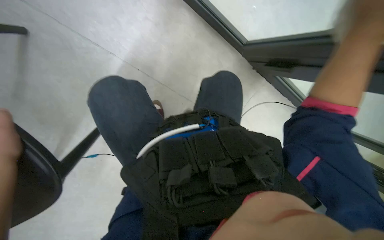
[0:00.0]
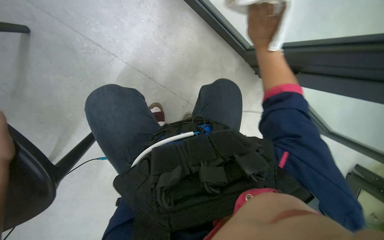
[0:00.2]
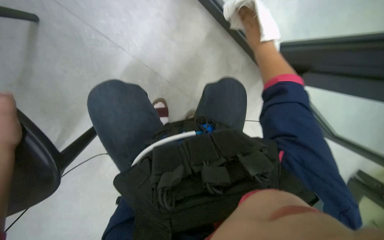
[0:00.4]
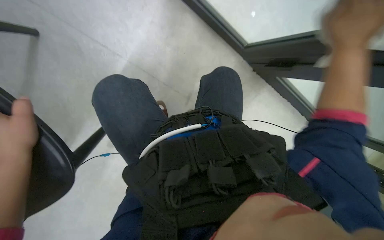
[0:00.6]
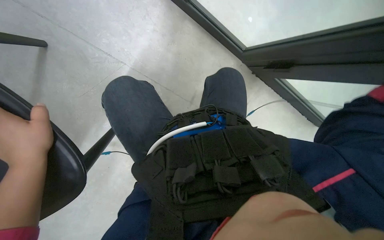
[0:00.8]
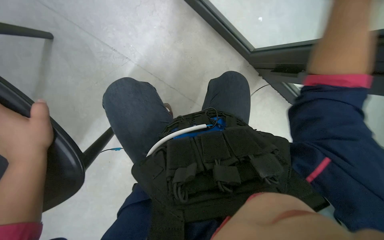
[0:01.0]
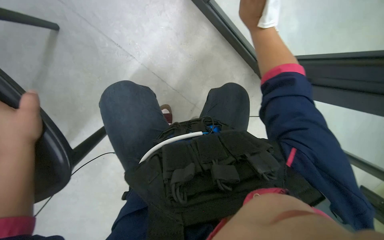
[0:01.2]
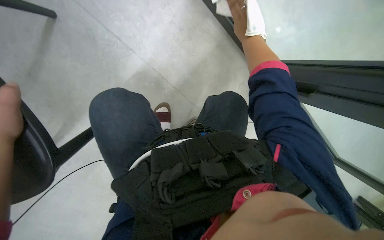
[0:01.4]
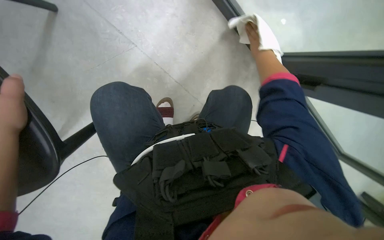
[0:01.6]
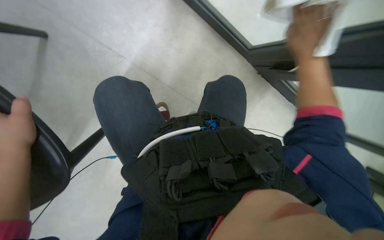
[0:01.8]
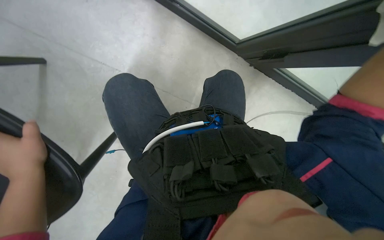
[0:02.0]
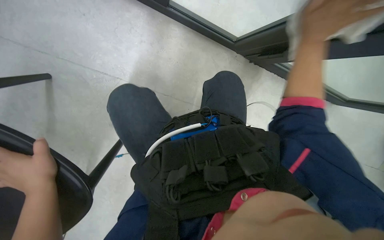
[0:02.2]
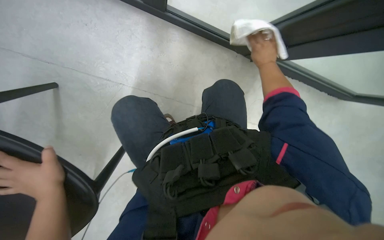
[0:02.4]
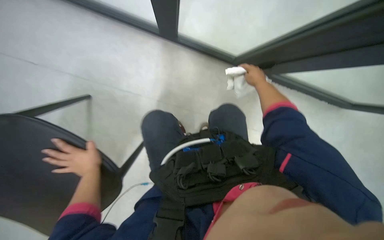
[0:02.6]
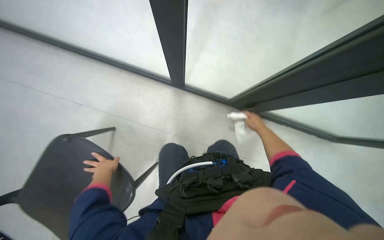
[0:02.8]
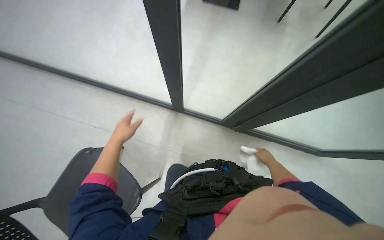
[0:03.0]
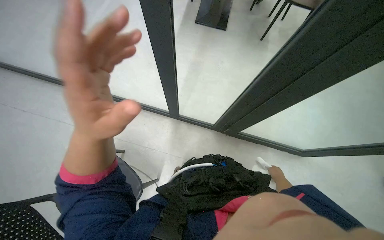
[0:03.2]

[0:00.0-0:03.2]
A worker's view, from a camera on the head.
Job: wiping surfaces.
The whole recording: Wiping glass partition. The worker wipes the glass partition with a white cloth.
0:01.6 to 0:03.2: The wearer looks approximately 25 degrees further upward.

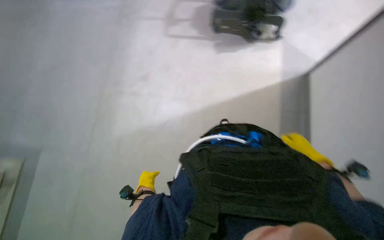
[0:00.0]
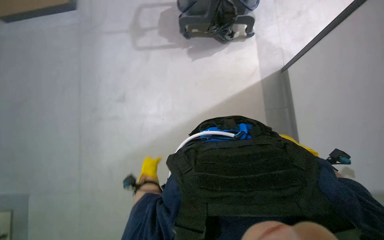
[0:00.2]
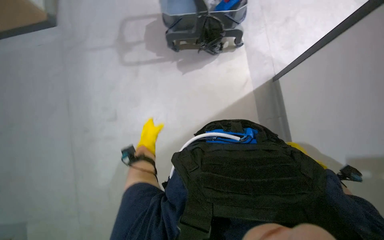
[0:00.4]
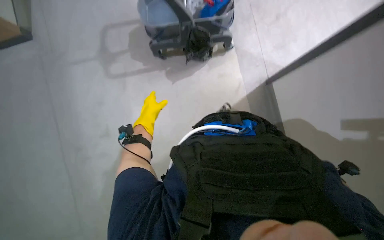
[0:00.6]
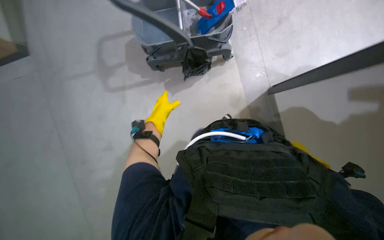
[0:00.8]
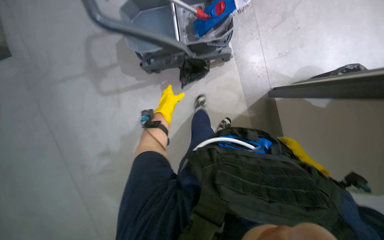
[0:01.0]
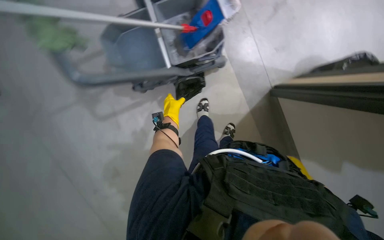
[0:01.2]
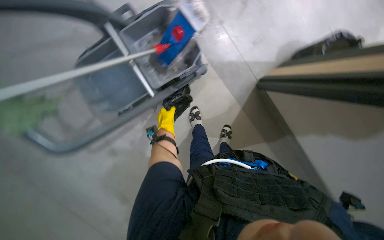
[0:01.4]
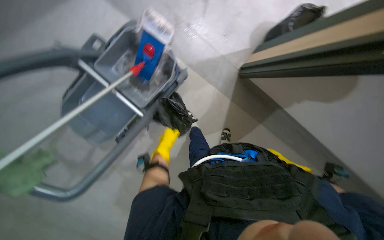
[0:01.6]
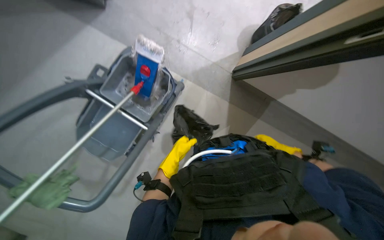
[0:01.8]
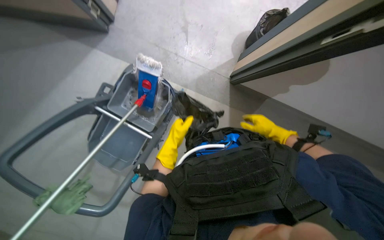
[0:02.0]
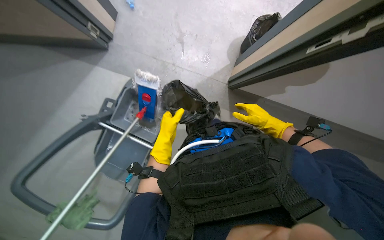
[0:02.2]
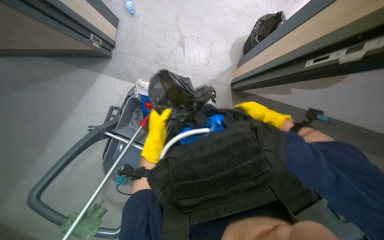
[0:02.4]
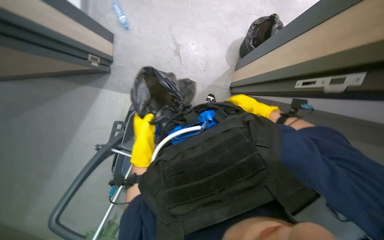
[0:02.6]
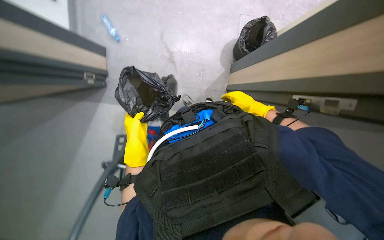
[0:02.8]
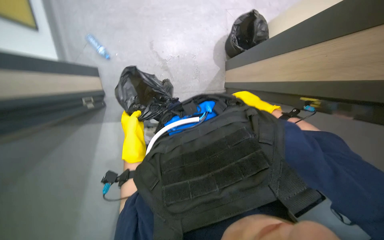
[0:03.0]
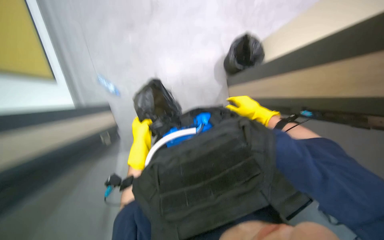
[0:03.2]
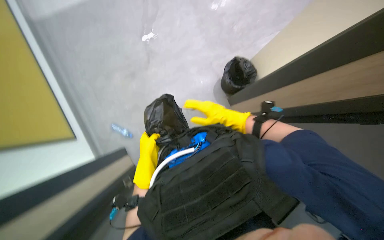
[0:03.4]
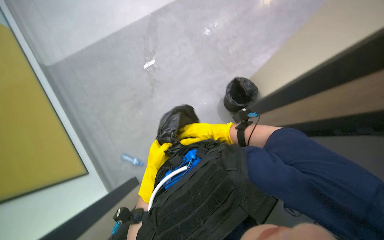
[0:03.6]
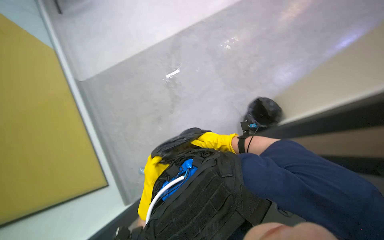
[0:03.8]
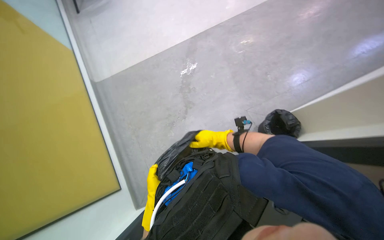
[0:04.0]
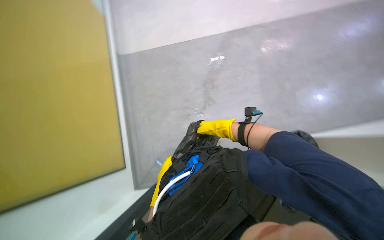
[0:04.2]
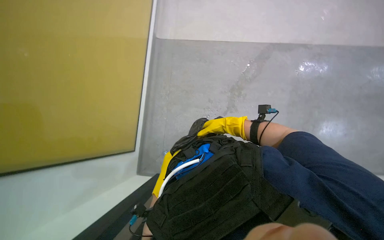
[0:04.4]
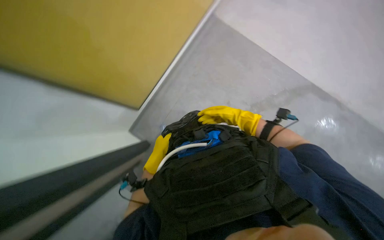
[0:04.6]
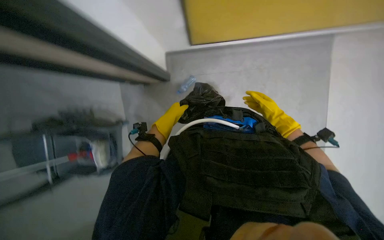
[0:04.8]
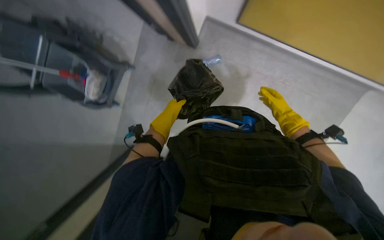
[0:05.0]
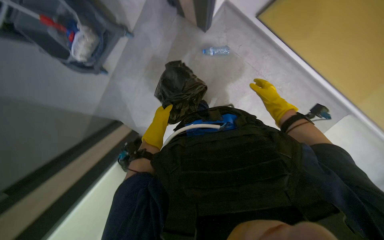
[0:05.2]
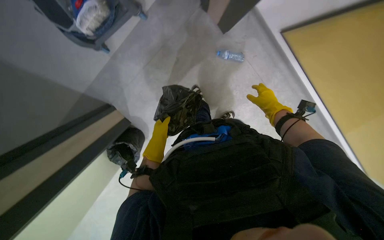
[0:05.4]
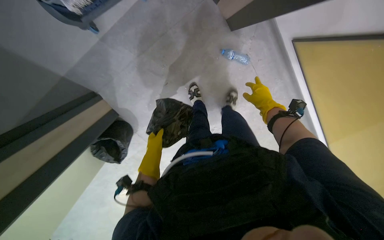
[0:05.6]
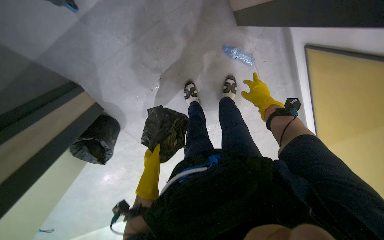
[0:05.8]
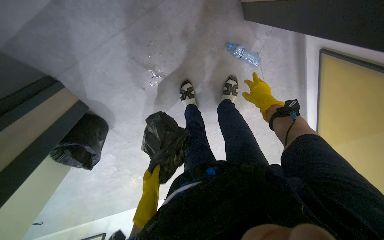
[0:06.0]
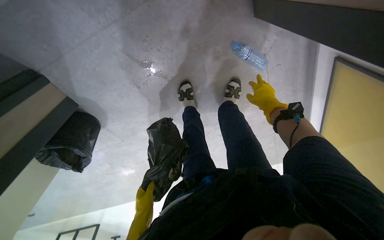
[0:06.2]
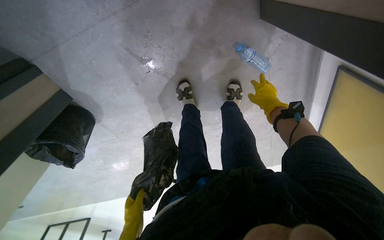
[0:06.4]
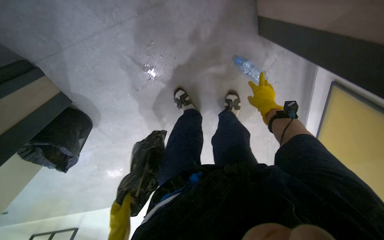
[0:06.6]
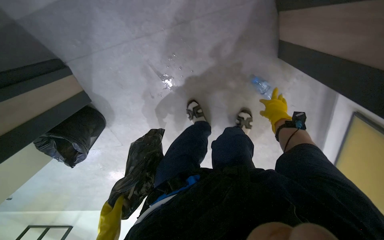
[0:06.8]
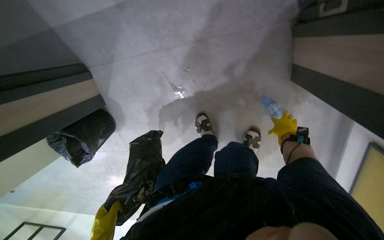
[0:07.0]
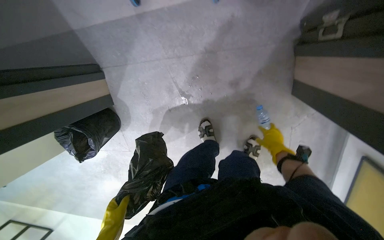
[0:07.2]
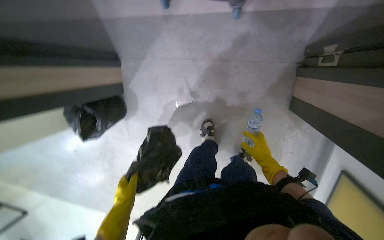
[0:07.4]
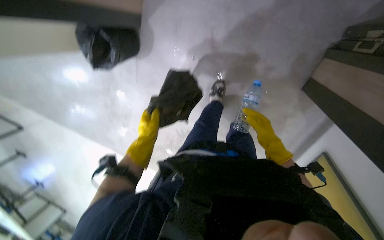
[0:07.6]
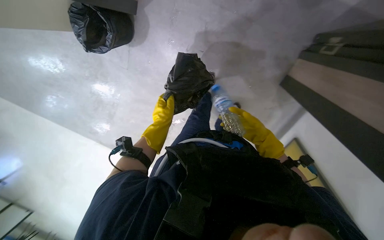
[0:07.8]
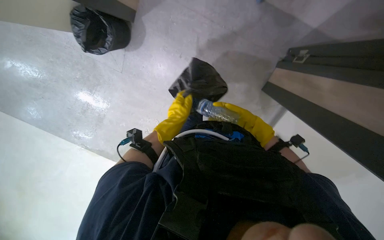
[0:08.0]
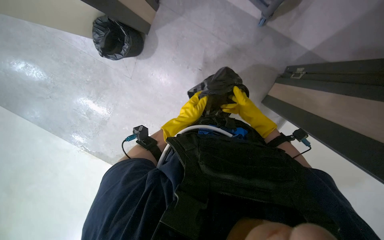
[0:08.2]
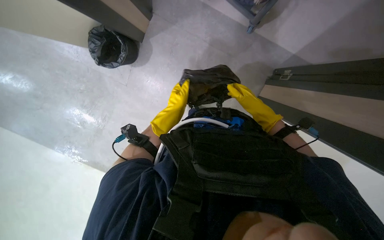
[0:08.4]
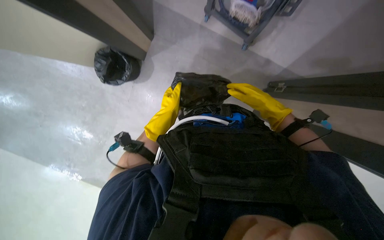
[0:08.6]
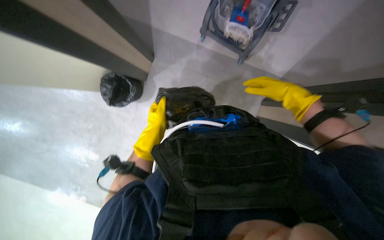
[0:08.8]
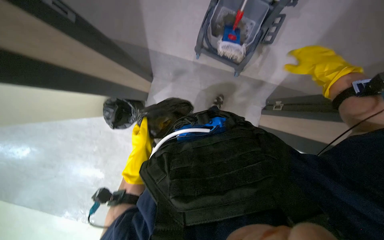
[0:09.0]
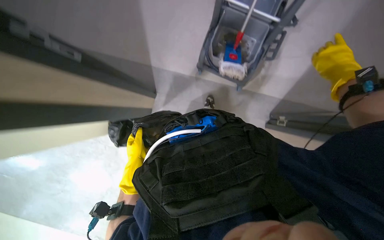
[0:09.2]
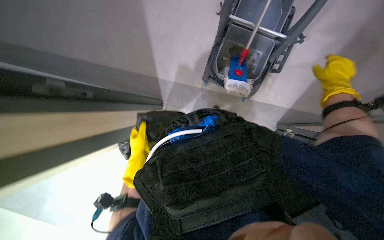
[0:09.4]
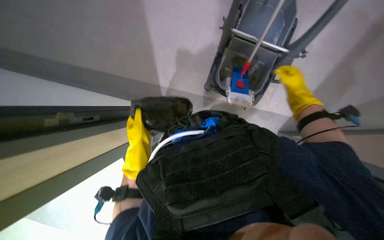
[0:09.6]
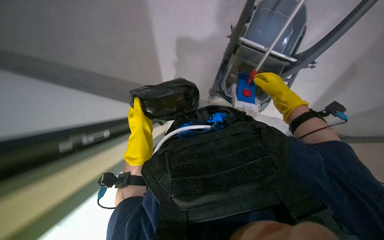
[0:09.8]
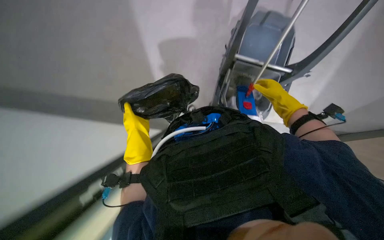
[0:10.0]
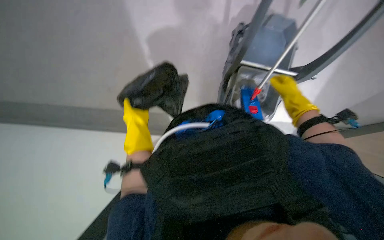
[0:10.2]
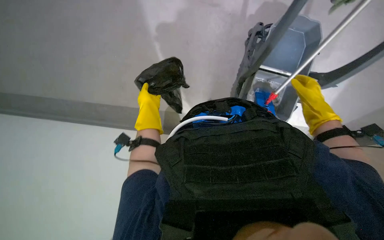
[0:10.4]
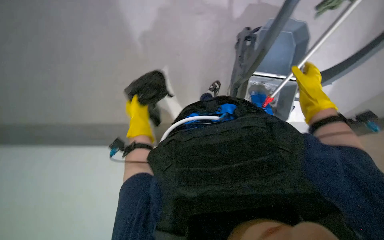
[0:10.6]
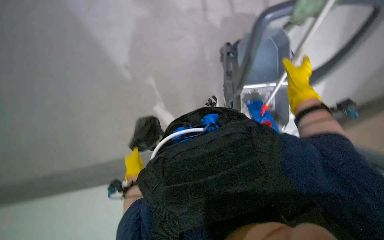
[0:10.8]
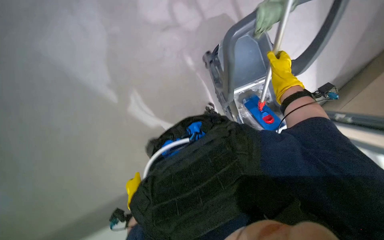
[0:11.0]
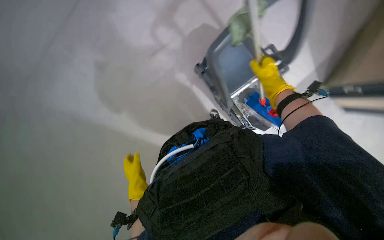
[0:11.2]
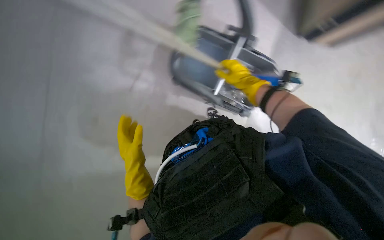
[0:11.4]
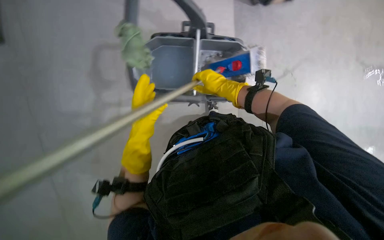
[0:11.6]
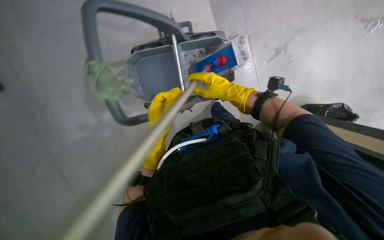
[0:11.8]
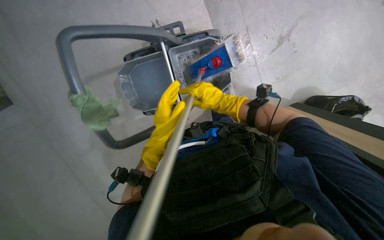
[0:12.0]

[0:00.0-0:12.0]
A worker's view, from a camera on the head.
Job: preparing cleaning supplies.
The whole recording: Preparing to mop floor. The worker picks up trash and wrings a mop in a bucket.
0:00.0 to 0:01.6: The camera travels roughly 80 cm. Everything in view rotates roughly 60 degrees counterclockwise.
0:01.6 to 0:03.0: The head travels some 50 cm. Everything in view rotates approximately 40 degrees counterclockwise.
0:03.0 to 0:04.4: The head rotates roughly 30 degrees to the left. The wearer looks about 25 degrees further upward.
0:04.4 to 0:06.0: The head travels approximately 60 cm. The camera is aimed roughly 20 degrees further to the right. The wearer looks about 25 degrees further downward. The scene turns about 45 degrees clockwise in the picture.
0:06.0 to 0:07.6: Everything in view rotates about 50 degrees clockwise.
0:07.6 to 0:09.0: The camera pitches upward, by some 30 degrees.
0:09.0 to 0:10.4: The head turns to the left by about 20 degrees. The view tips upward by some 20 degrees. The right hand shifts some 20 cm farther from the camera; the left hand is displaced up the picture by roughly 15 cm.
0:10.4 to 0:12.0: The wearer looks approximately 15 degrees further upward. The scene rotates counterclockwise by about 45 degrees.

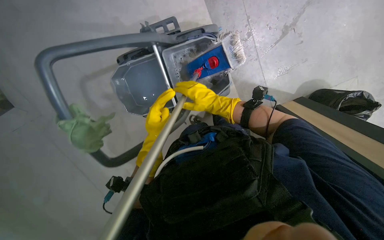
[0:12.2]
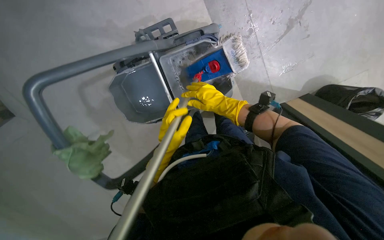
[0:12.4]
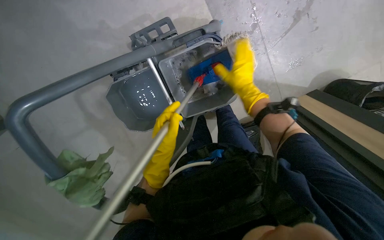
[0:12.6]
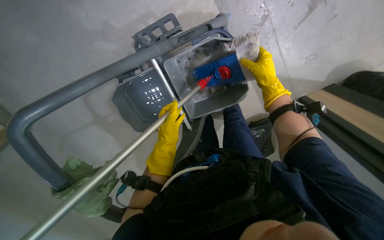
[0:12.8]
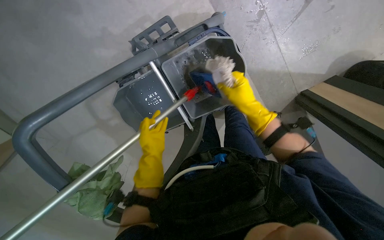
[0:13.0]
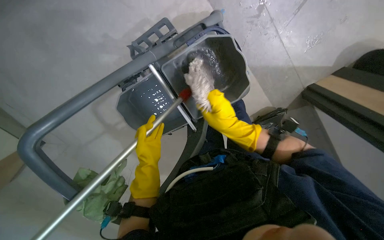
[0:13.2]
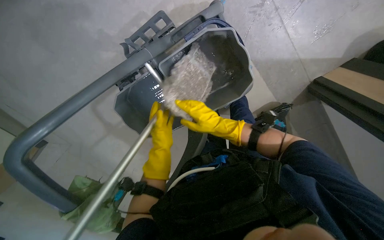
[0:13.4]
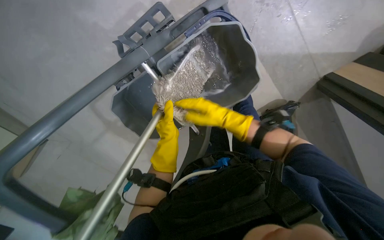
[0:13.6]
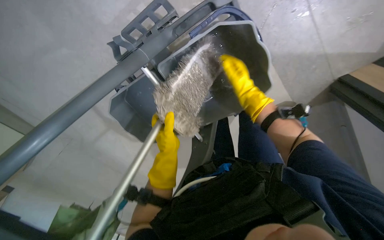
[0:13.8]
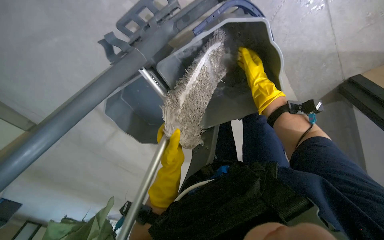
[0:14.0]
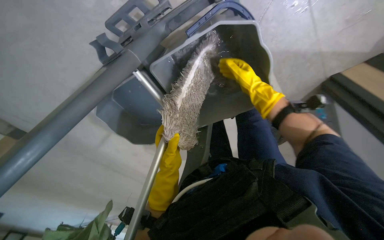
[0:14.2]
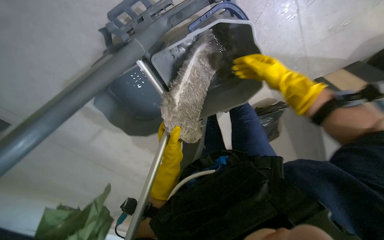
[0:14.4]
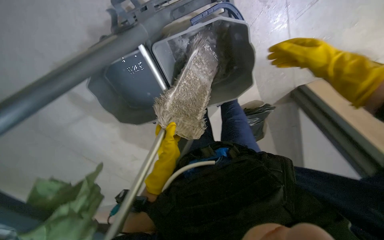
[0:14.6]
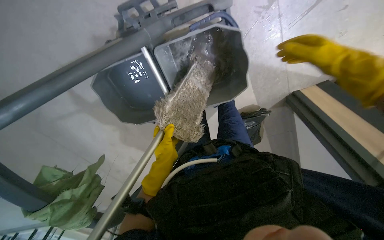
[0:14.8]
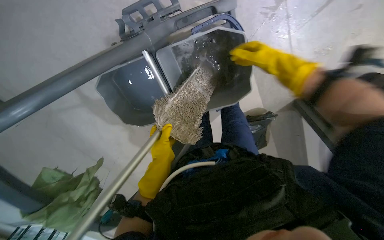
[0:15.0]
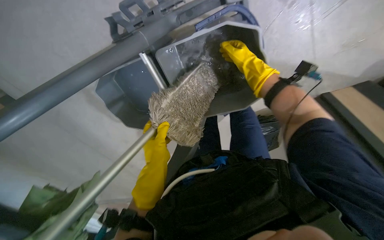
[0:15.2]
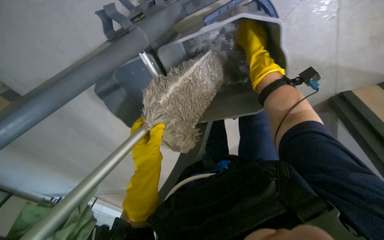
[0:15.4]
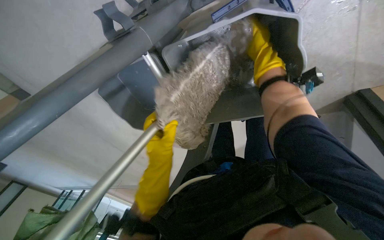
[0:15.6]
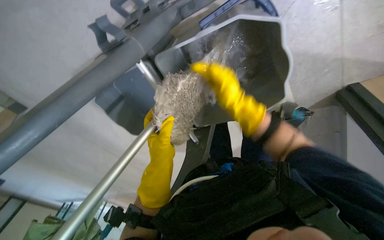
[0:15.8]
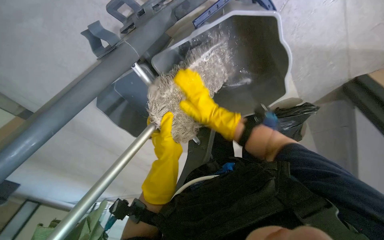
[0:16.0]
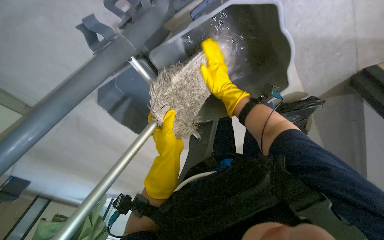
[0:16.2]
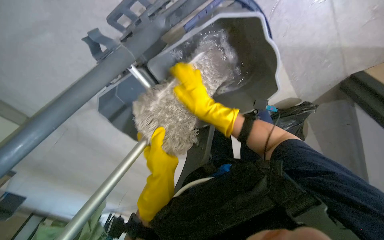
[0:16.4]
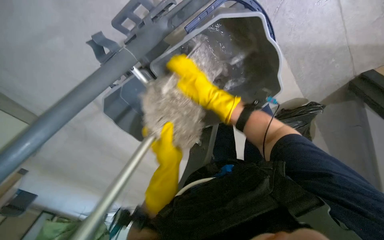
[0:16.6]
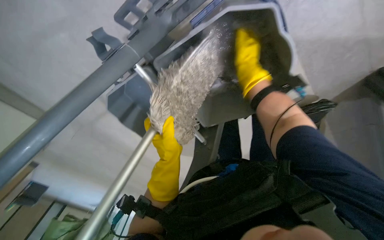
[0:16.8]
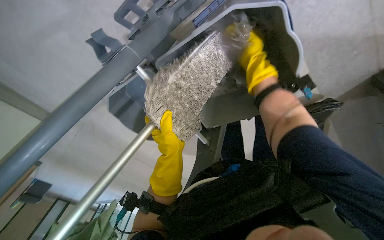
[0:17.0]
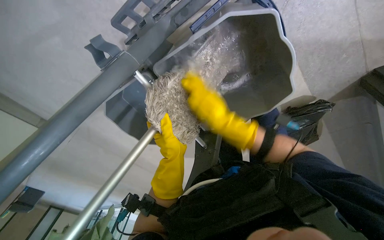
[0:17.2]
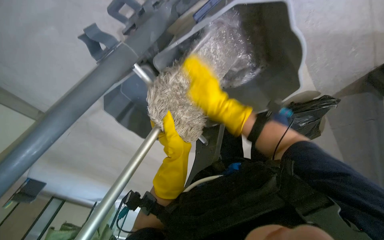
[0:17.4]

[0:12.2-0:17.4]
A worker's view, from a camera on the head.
Job: preparing cleaning supplies.
The whole recording: Preparing to mop floor. The worker picks up trash and wrings a mop in a bucket.
0:12.2 to 0:14.0: The wearer moves about 50 cm. The view tips downward by about 20 degrees.
0:15.6 to 0:17.4: The right hand moves up and down the picture over some 20 cm, changing direction 2 times.
